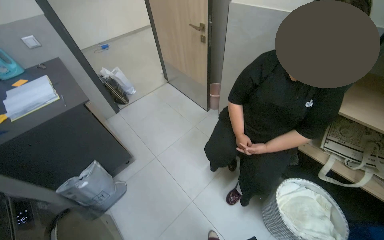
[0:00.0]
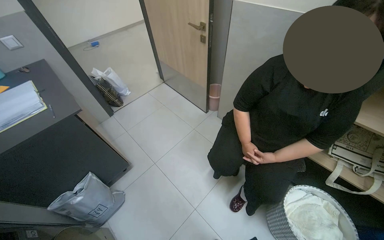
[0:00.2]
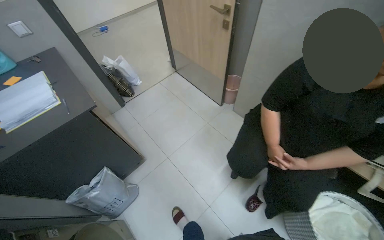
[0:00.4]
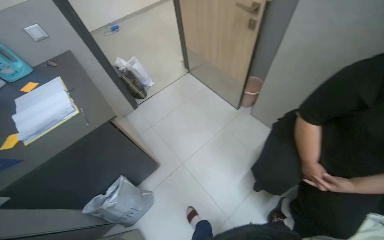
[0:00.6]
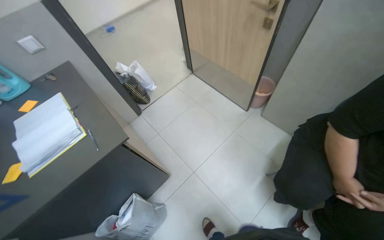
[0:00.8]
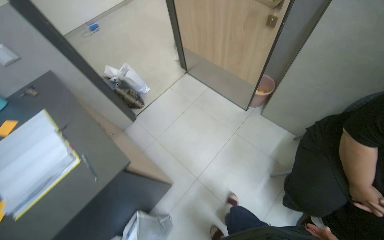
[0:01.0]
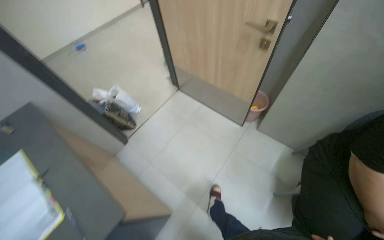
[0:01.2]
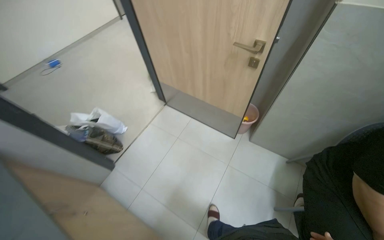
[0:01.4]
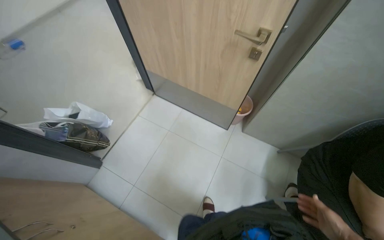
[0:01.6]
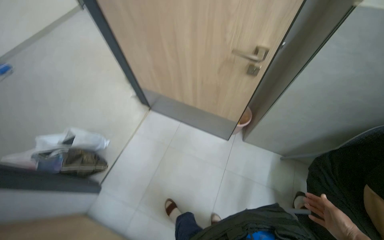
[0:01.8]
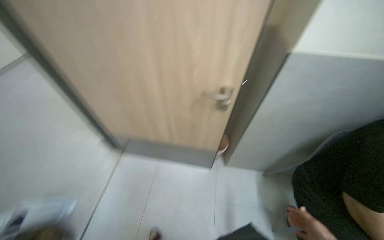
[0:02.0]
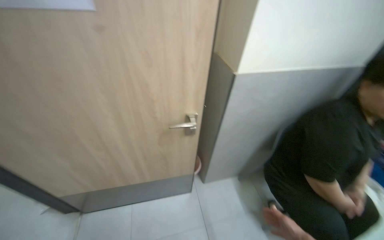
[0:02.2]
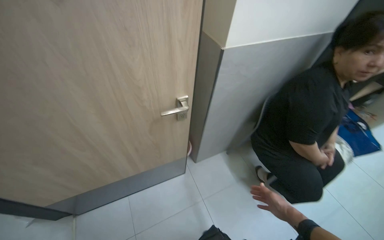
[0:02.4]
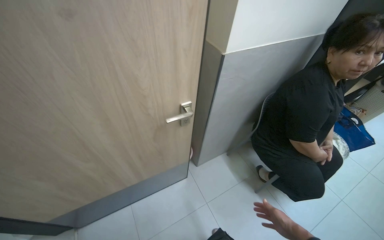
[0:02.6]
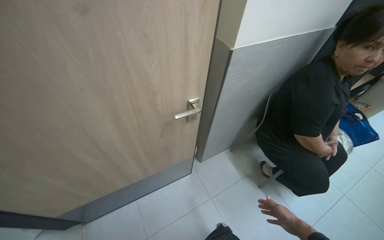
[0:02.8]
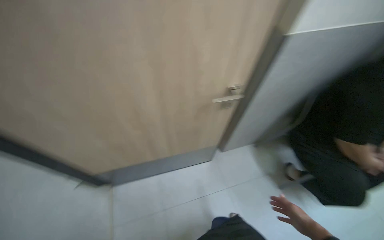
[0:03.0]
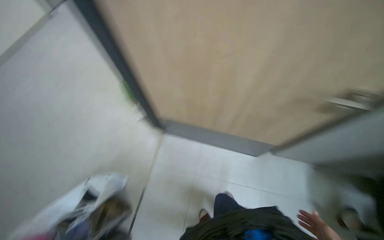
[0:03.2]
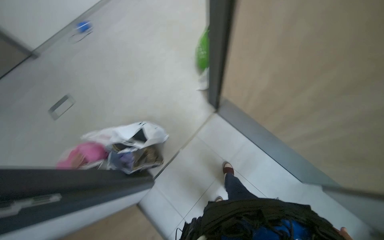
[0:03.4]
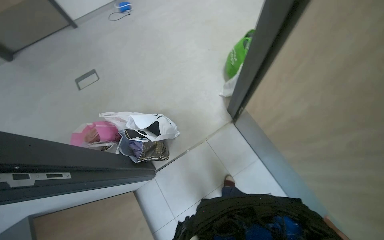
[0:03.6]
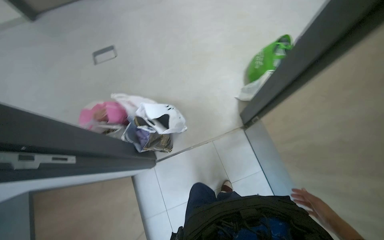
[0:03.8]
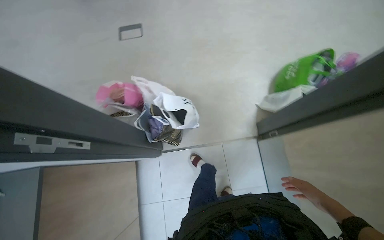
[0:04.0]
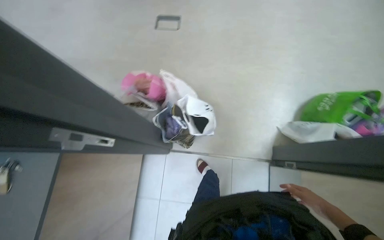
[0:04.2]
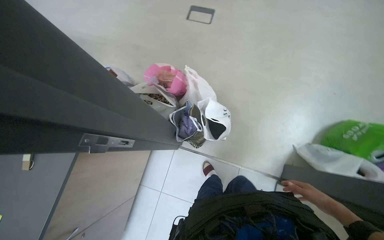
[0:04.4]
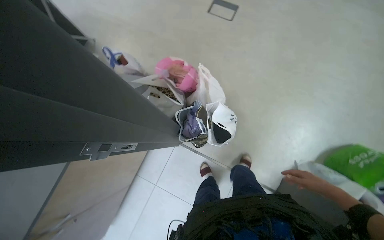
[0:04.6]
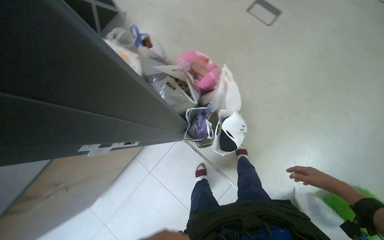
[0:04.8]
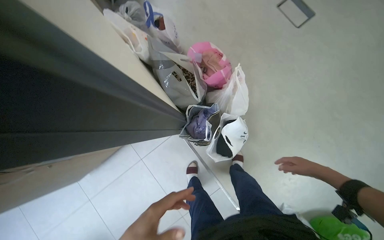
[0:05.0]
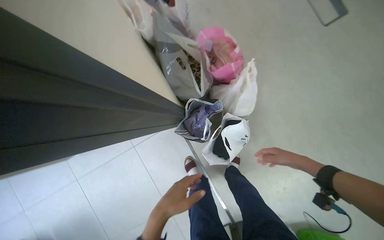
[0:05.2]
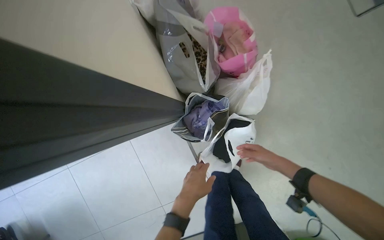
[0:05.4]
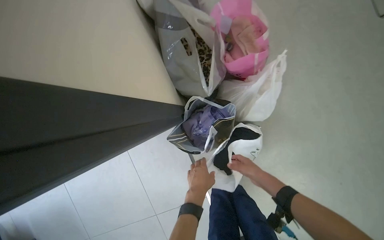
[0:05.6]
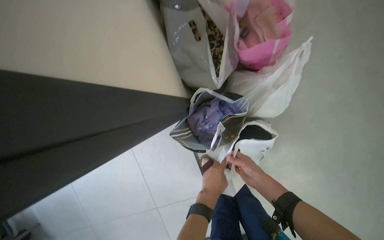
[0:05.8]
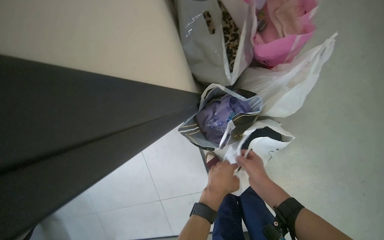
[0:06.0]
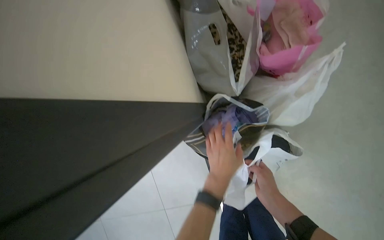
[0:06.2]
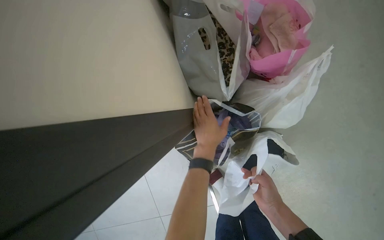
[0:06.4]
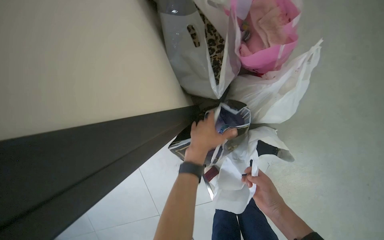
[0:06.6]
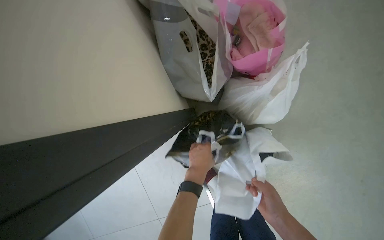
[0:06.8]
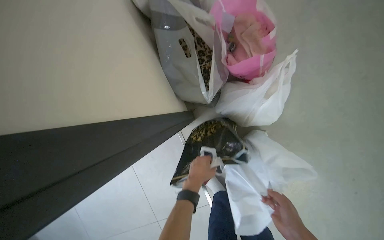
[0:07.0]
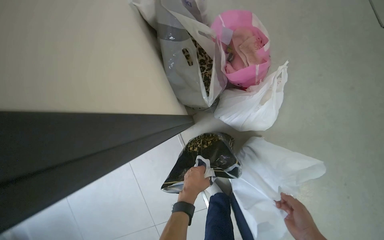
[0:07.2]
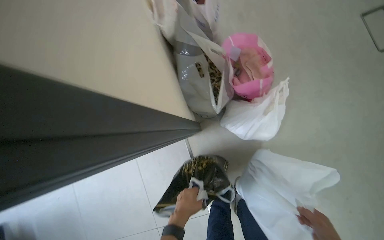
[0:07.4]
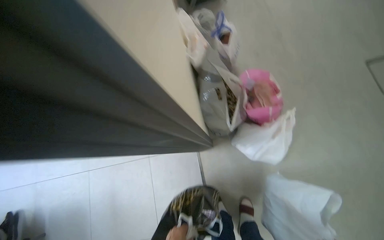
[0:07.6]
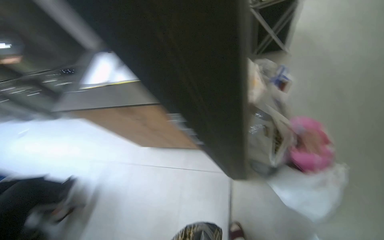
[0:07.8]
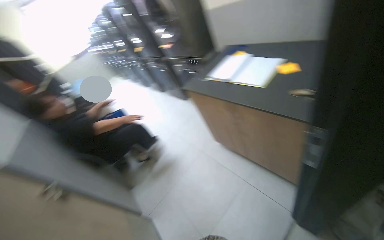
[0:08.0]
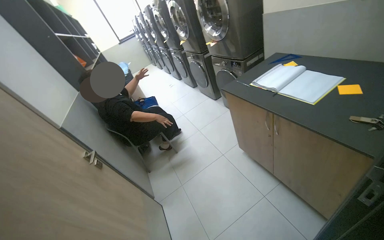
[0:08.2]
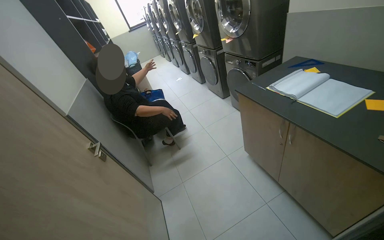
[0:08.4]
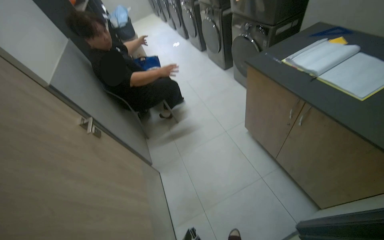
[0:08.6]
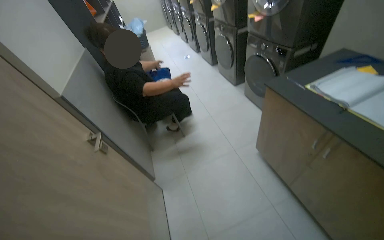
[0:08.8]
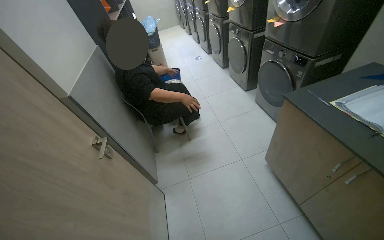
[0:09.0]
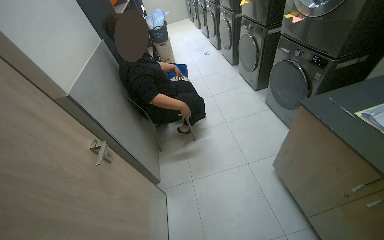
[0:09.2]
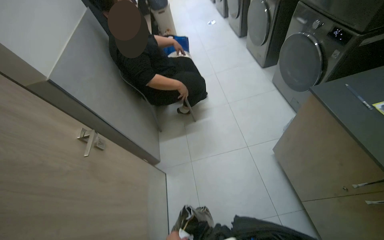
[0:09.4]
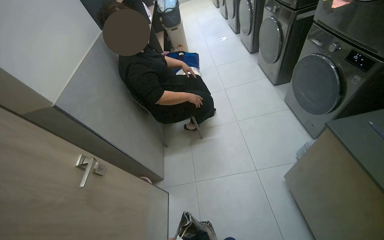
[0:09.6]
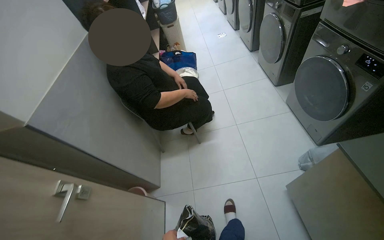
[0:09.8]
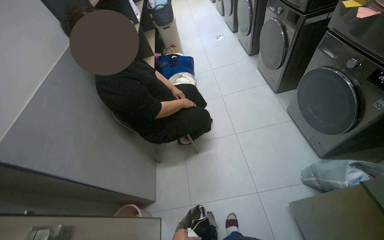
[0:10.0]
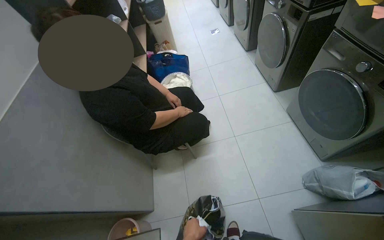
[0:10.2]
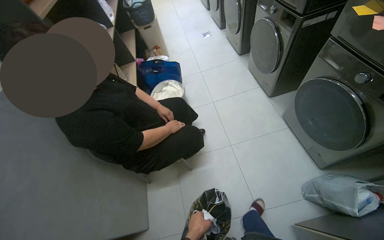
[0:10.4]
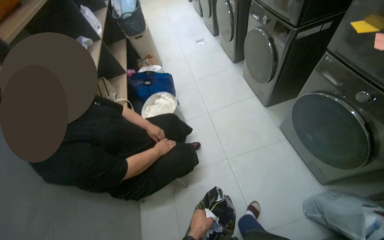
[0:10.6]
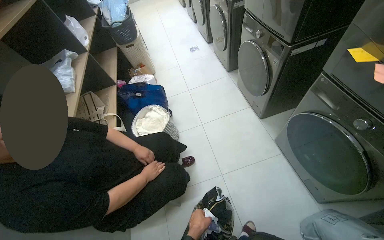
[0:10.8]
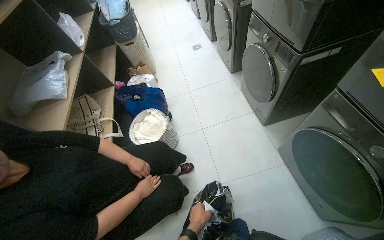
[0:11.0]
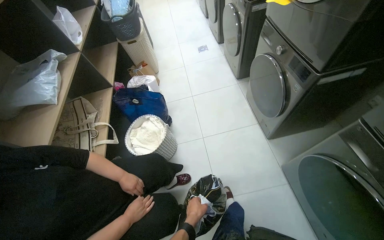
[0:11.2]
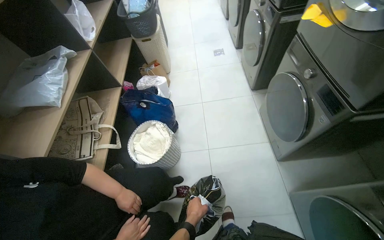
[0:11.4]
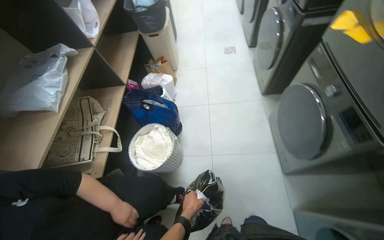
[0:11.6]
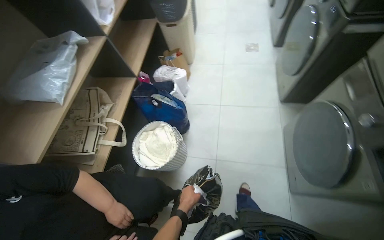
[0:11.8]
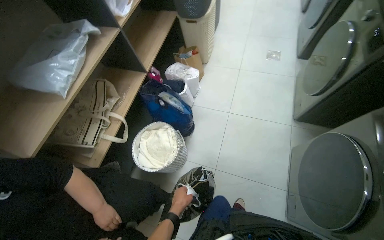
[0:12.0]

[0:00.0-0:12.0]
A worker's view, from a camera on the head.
Job: organizing items.
The whole recording: Sorting and packing various items. The worker sorts and packs various items into different bags and places them under a shelf.
0:00.0 to 0:01.6: The wearer moves approximately 1 m. The wearer's head swings approximately 20 degrees to the right.
0:01.6 to 0:03.0: The head travels approximately 50 cm. The head turns to the right by some 45 degrees.
0:04.4 to 0:06.0: The camera is carried approximately 50 cm. The view tips downward by roughly 25 degrees. Everything in view rotates about 55 degrees clockwise.
0:06.0 to 0:07.6: The view tips upward by roughly 20 degrees.
0:07.6 to 0:09.0: The wearer moves approximately 70 cm. The wearer's head swings about 70 degrees to the left.
0:09.0 to 0:10.4: The camera is carried approximately 80 cm. The camera pitches downward, by about 10 degrees.
0:10.4 to 0:12.0: The camera travels some 1 m. The head turns to the left by about 30 degrees. The view tips downward by roughly 10 degrees.

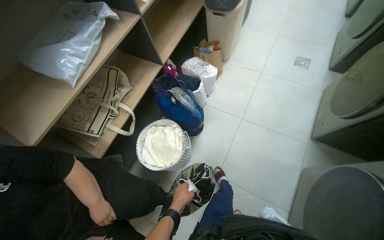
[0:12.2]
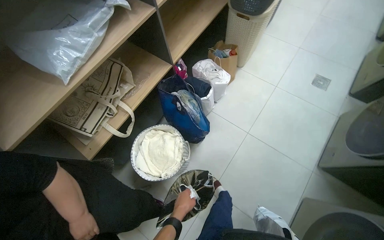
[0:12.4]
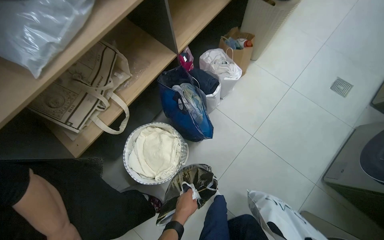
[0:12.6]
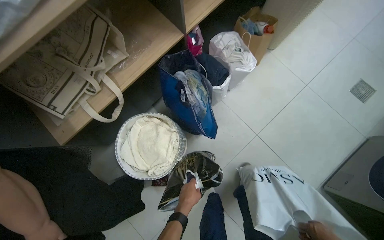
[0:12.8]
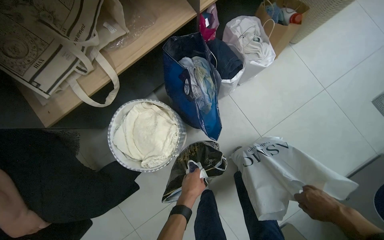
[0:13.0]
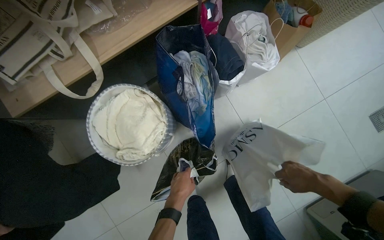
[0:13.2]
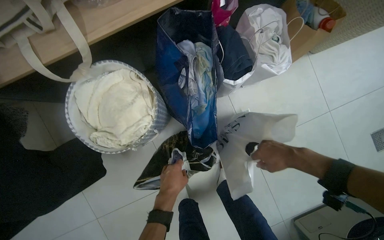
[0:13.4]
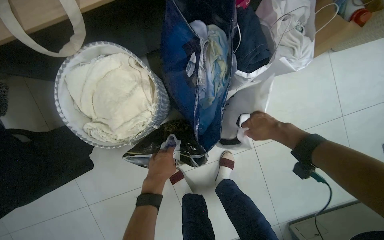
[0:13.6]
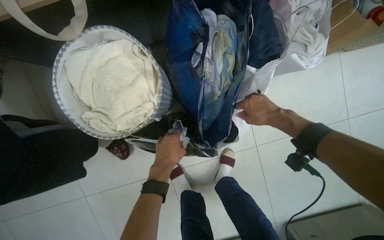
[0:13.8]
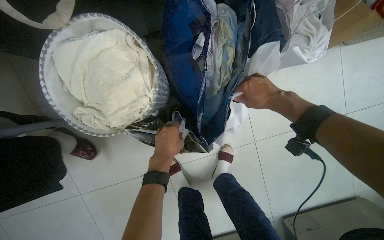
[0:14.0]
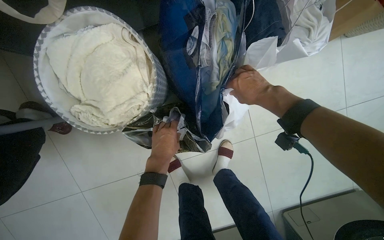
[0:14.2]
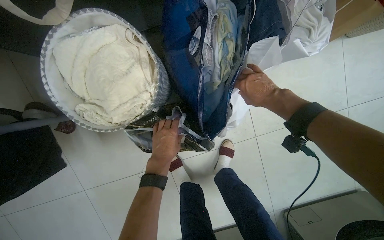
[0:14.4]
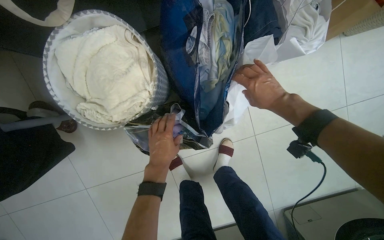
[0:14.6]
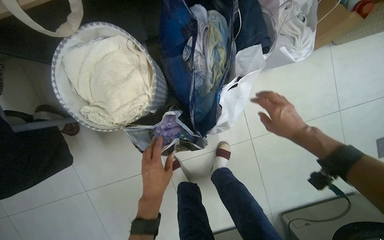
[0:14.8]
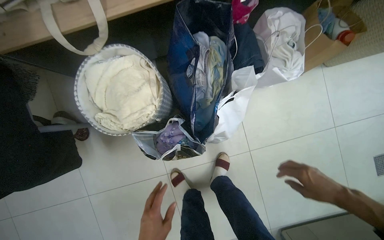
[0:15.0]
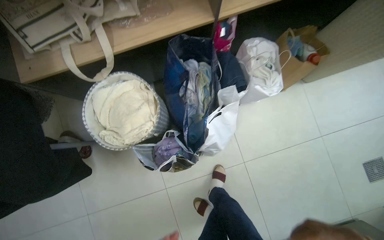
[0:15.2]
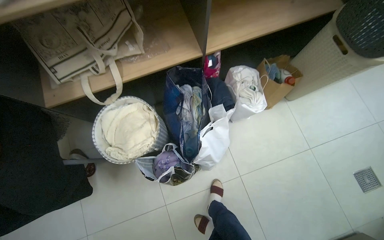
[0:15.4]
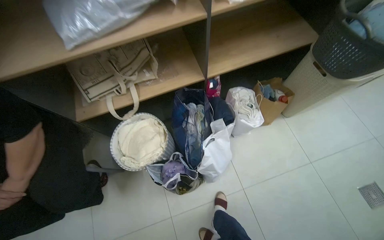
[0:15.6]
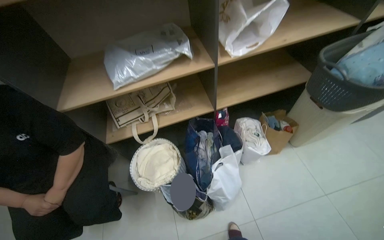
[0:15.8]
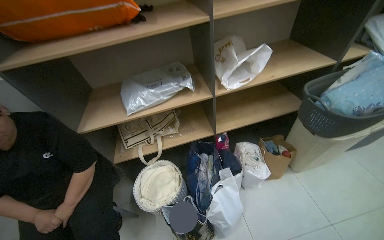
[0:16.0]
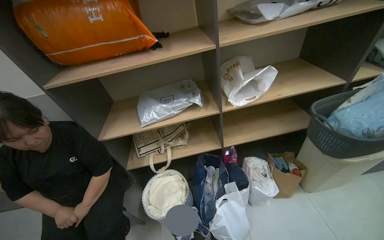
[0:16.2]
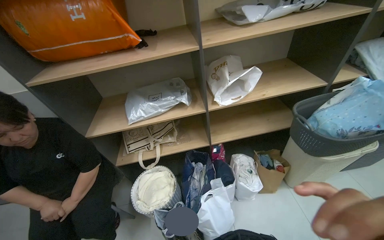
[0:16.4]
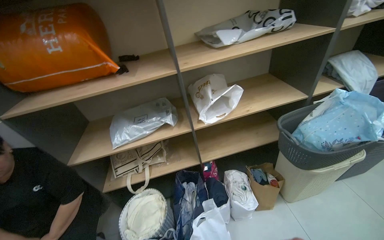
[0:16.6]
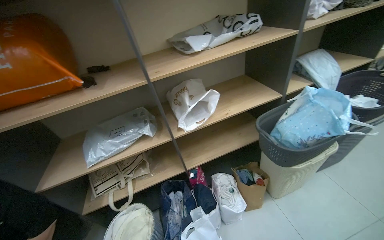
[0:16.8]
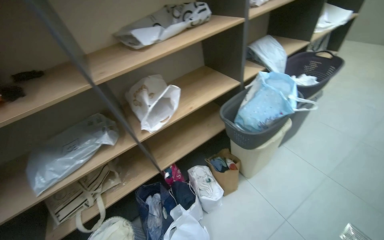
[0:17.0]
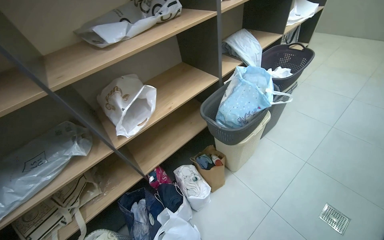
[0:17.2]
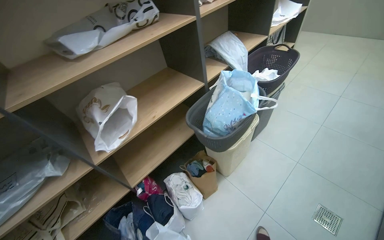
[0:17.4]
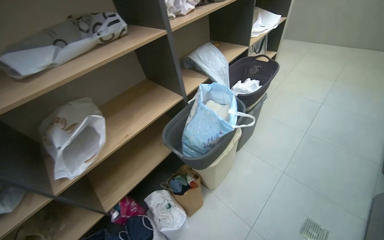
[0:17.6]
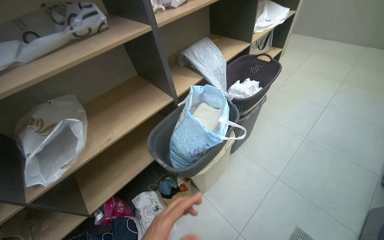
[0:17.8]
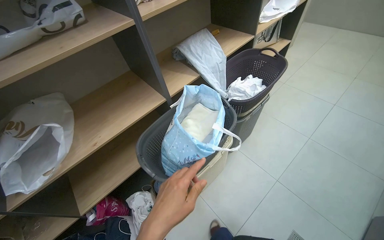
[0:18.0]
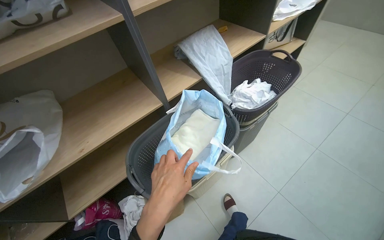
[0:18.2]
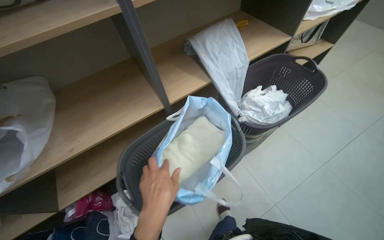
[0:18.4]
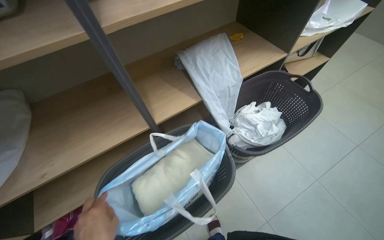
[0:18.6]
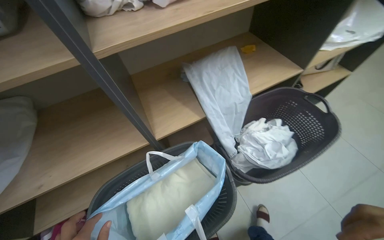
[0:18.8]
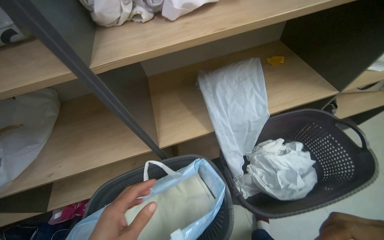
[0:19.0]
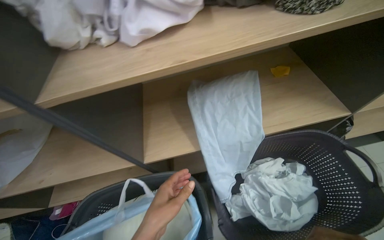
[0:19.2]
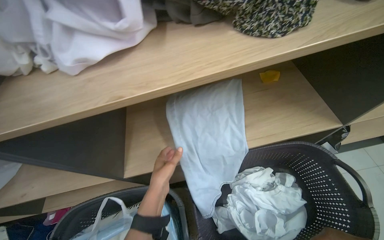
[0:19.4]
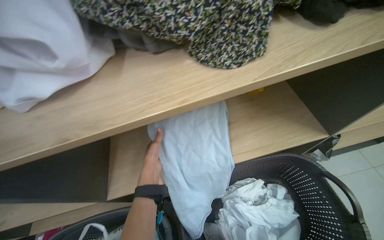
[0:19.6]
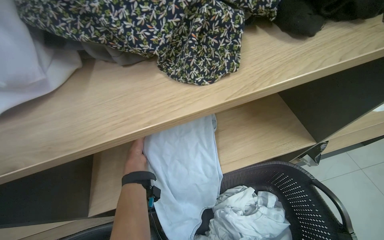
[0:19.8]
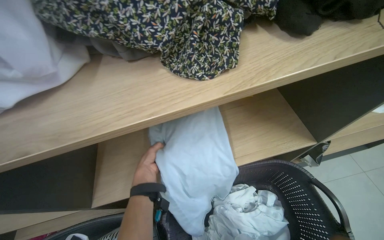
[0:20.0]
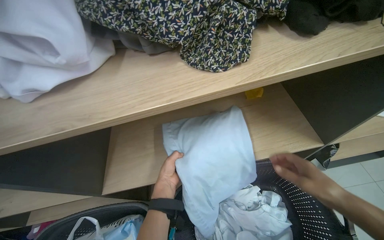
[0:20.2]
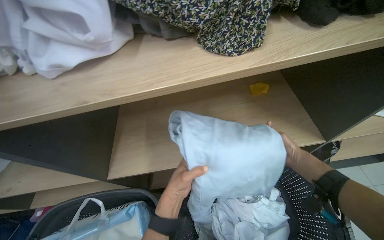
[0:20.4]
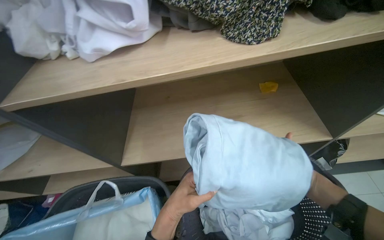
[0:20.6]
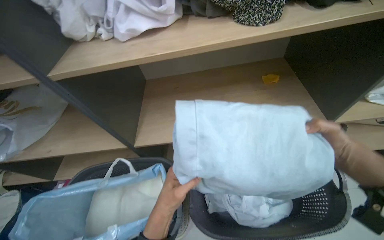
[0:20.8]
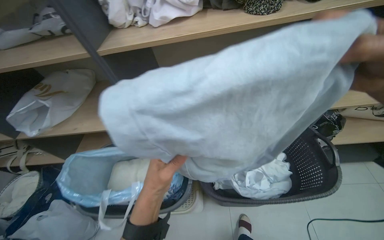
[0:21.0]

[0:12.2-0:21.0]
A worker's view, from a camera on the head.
Job: organizing items.
The whole recording: Sorting and packing various items. The worker sorts and packs various items into different bags and places them under a shelf.
0:12.2 to 0:13.6: The camera travels about 70 cm. The view tips downward by some 30 degrees. The scene rotates clockwise by about 40 degrees.
0:15.2 to 0:16.6: The camera is carried about 60 cm. The camera pitches upward, by approximately 45 degrees.
0:16.6 to 0:18.0: The camera is carried roughly 70 cm. The head turns to the right by approximately 30 degrees.
0:18.0 to 0:19.6: The head travels approximately 80 cm. The wearer looks roughly 30 degrees further to the left.
0:19.6 to 0:21.0: The left hand is displaced down the picture and nearer to the camera by about 40 cm.
